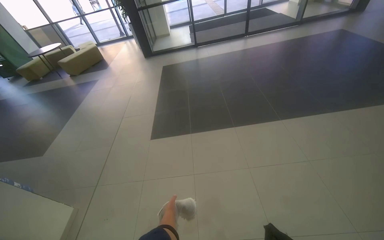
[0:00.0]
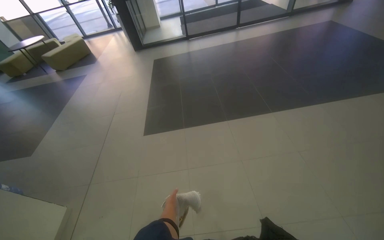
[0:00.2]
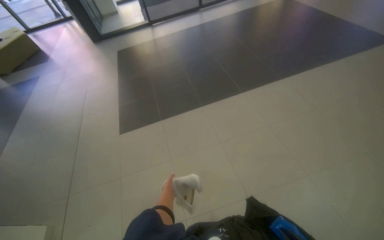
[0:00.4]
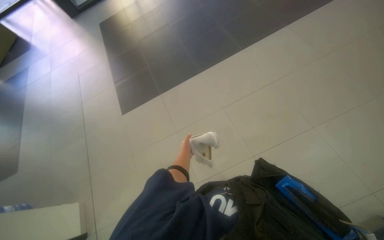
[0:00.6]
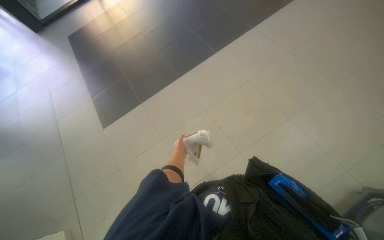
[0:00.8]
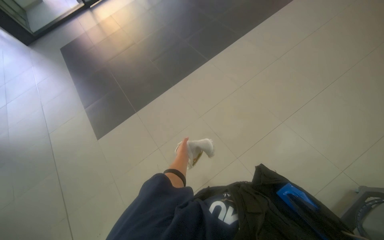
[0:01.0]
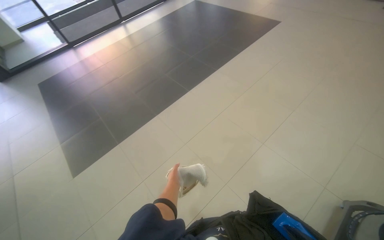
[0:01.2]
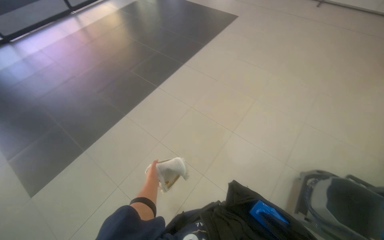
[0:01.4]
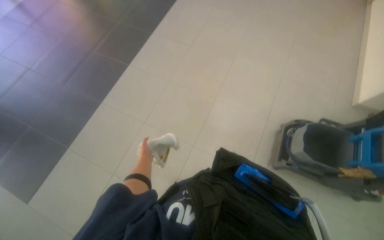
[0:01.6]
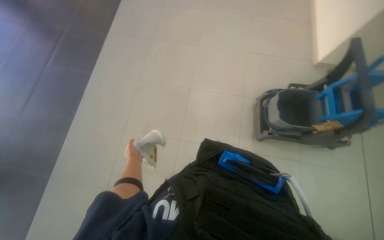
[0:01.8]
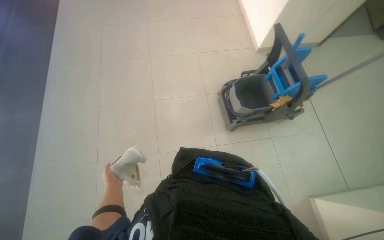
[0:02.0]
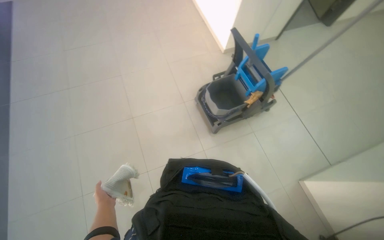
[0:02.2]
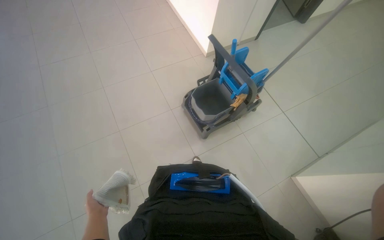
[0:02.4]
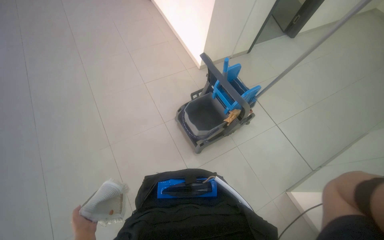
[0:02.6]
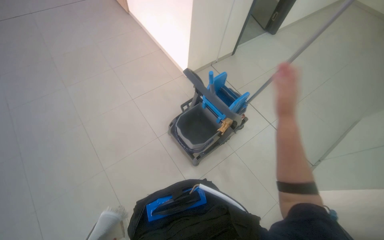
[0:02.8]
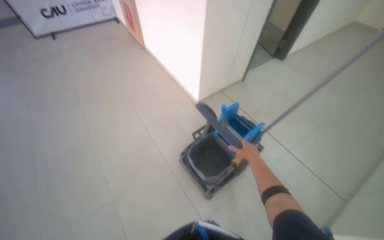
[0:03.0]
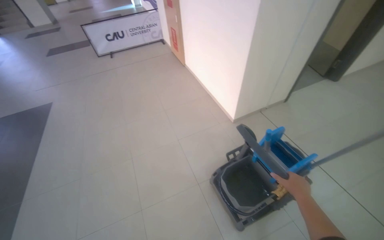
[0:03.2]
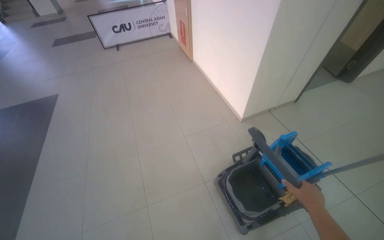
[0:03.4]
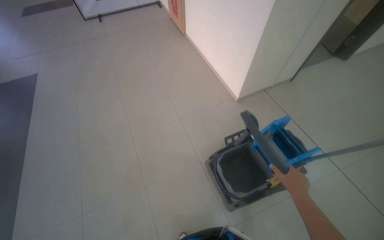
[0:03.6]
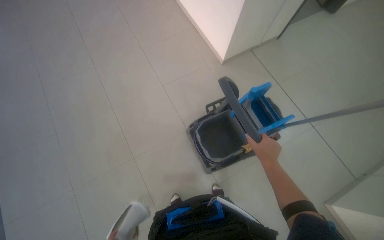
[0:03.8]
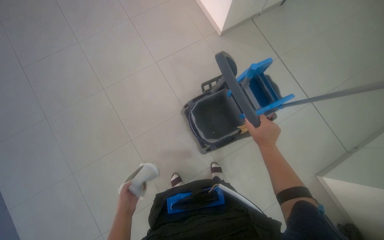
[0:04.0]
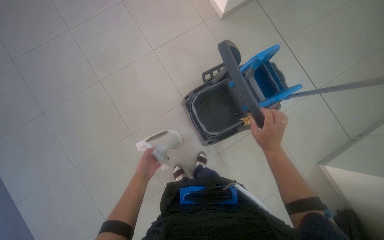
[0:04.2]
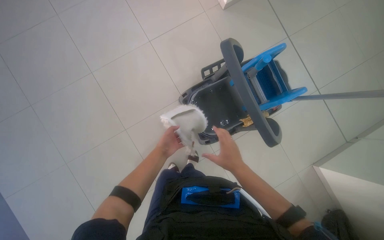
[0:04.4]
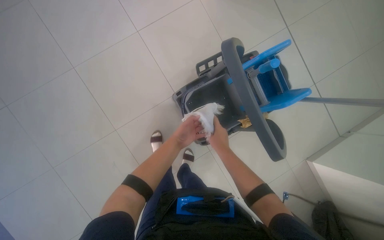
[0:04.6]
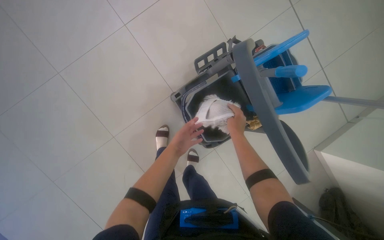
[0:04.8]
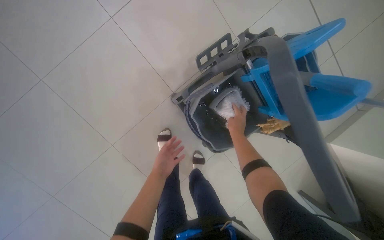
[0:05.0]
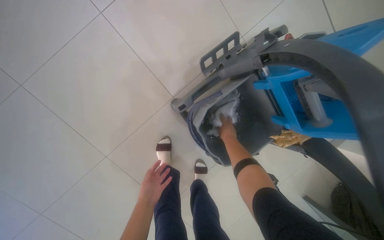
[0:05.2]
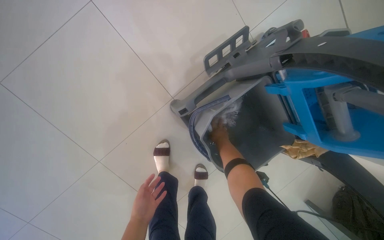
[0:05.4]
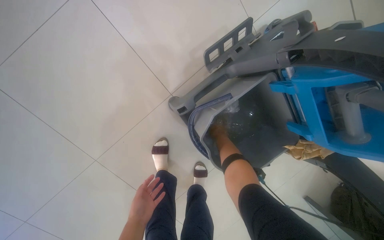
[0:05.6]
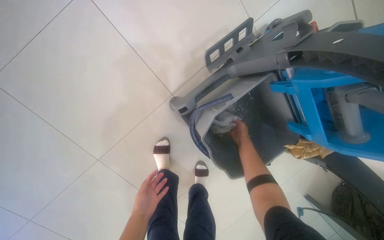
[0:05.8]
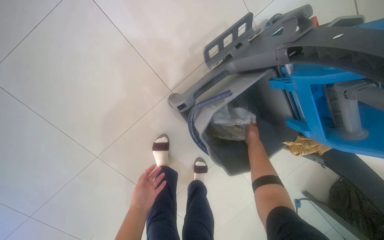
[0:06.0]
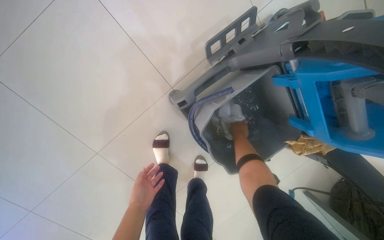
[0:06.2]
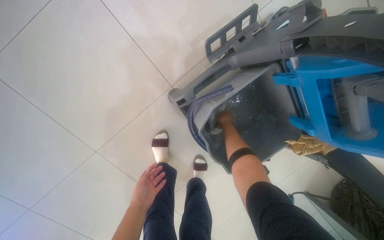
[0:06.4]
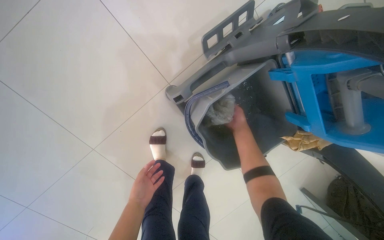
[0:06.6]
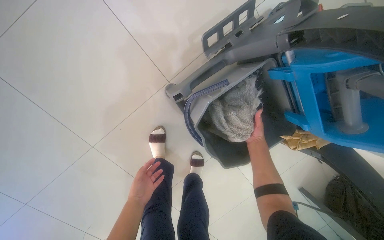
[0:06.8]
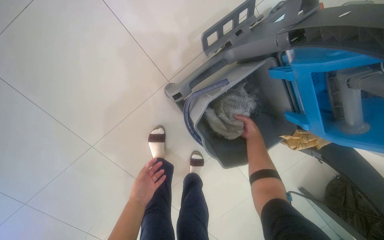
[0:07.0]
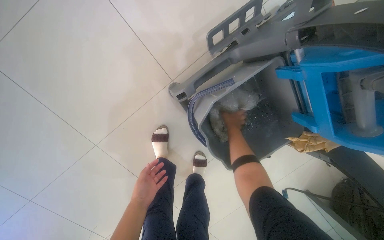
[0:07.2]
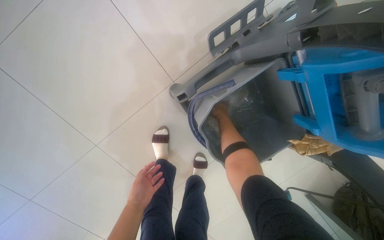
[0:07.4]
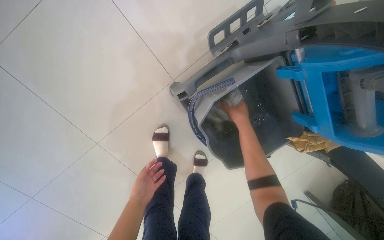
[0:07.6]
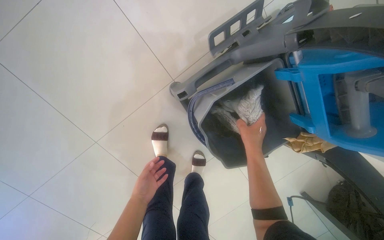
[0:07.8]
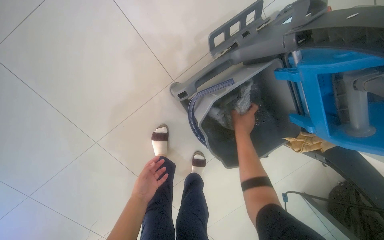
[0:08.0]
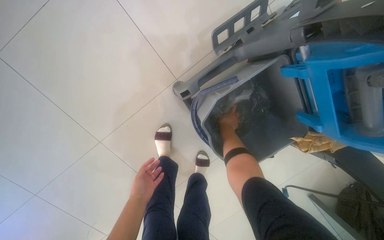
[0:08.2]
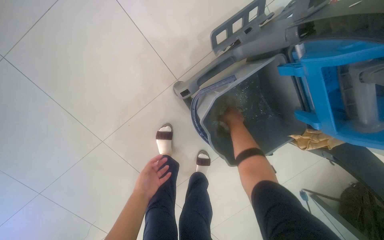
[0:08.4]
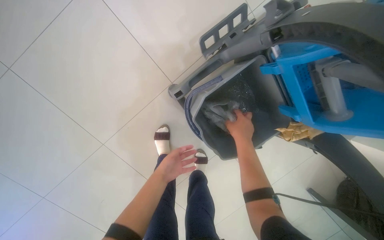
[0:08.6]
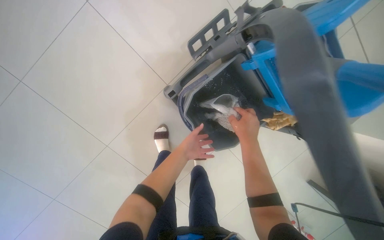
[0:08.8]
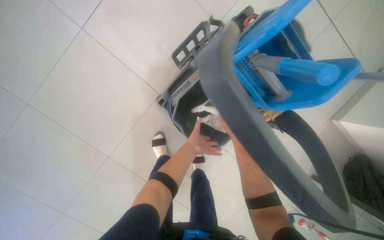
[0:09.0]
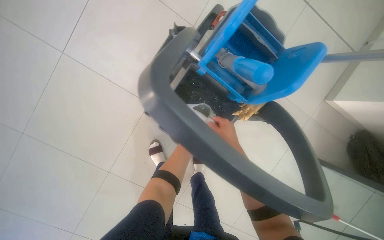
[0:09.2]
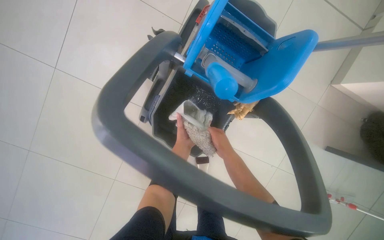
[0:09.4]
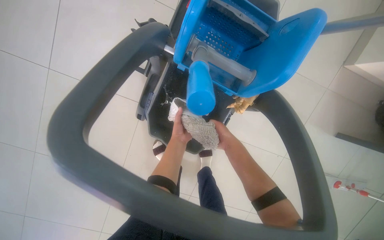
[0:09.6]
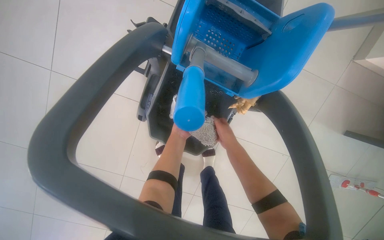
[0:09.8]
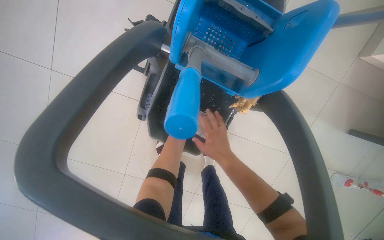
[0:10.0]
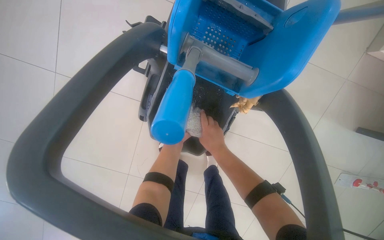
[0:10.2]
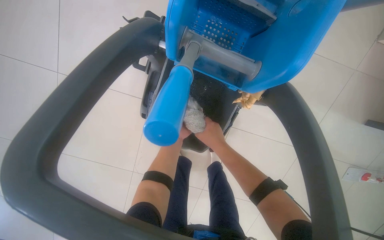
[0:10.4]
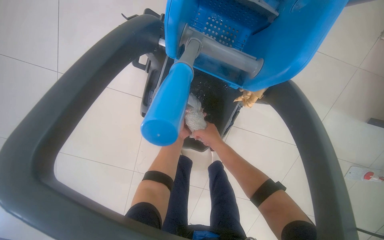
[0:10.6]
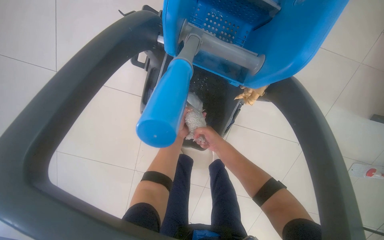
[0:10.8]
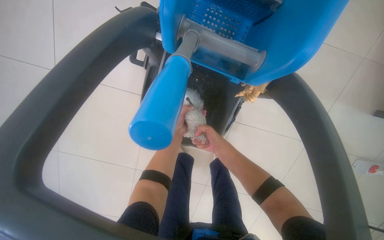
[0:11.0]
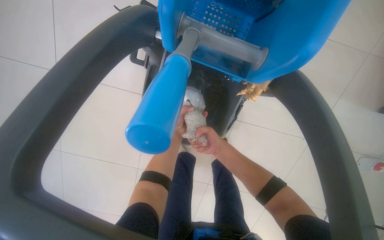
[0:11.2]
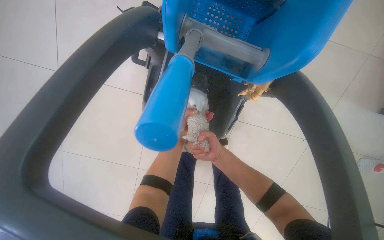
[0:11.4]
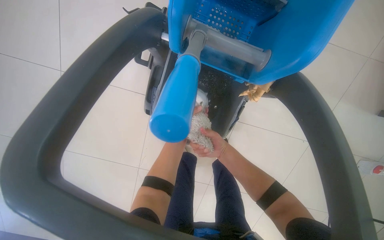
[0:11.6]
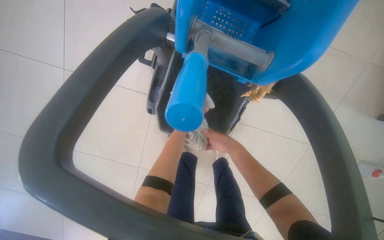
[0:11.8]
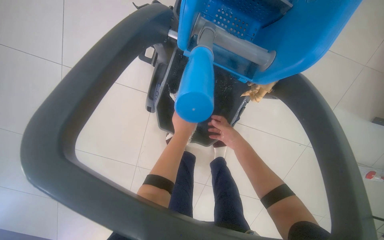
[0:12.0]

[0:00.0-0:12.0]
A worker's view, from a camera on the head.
Job: mopping floor.
The whole recording: Mopping the floor. The worker wrings the mop head, attaches the handle, and mops the floor.
0:00.0 to 0:01.6: The wearer looks some 60 degrees further to the right. The view tilts approximately 15 degrees downward.
0:01.6 to 0:03.0: The camera is carried roughly 50 cm. The head turns to the right by some 60 degrees. The wearer looks some 15 degrees further upward.
0:03.0 to 0:04.4: The wearer looks roughly 35 degrees further downward. The right hand travels to the left by roughly 15 cm.
0:04.4 to 0:06.0: The camera is carried approximately 60 cm. The view tilts roughly 20 degrees downward.
0:06.0 to 0:07.6: The right hand moves nearer to the camera and to the left, approximately 15 cm.
0:07.6 to 0:09.0: The right hand moves nearer and farther over roughly 15 cm, changing direction 2 times. Meanwhile the left hand heads to the right, covering approximately 25 cm.
0:09.0 to 0:10.4: The left hand is displaced farther from the camera by some 10 cm.
0:10.4 to 0:12.0: The left hand moves nearer and farther over some 20 cm, changing direction 2 times.

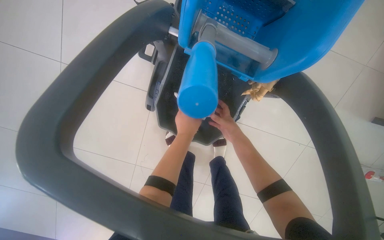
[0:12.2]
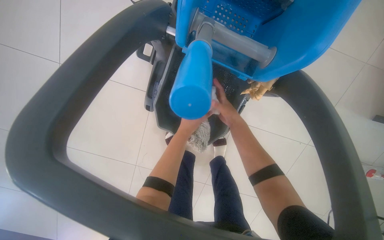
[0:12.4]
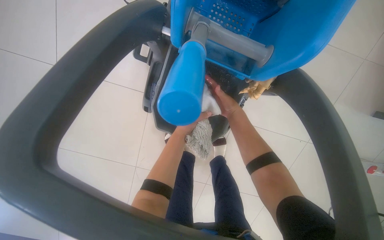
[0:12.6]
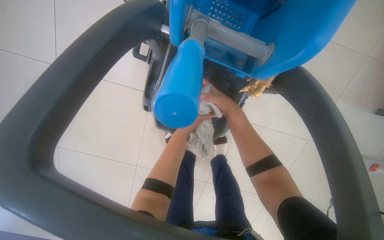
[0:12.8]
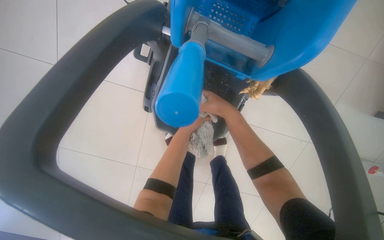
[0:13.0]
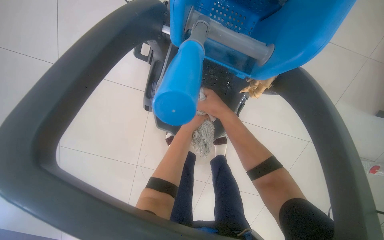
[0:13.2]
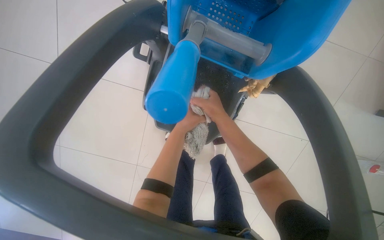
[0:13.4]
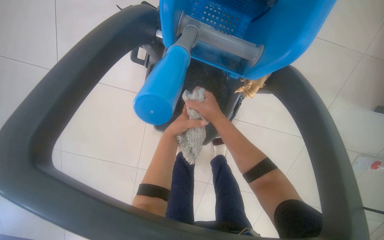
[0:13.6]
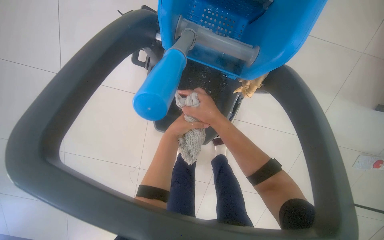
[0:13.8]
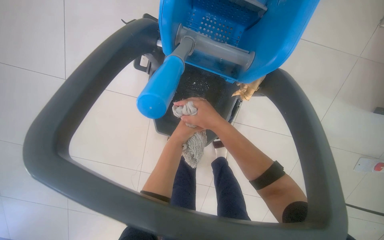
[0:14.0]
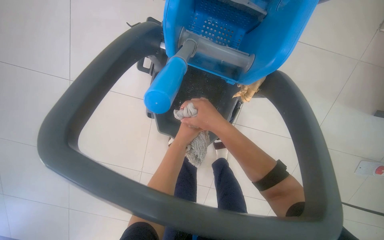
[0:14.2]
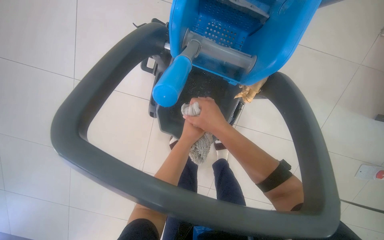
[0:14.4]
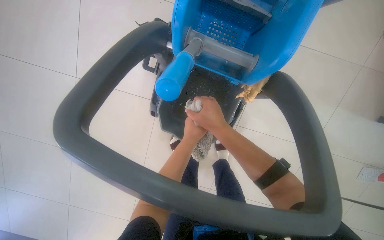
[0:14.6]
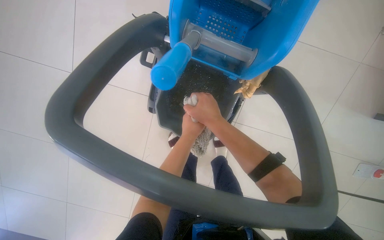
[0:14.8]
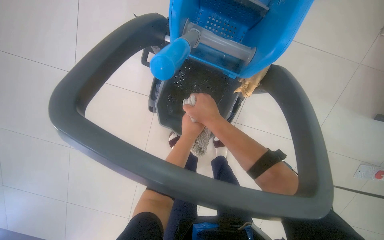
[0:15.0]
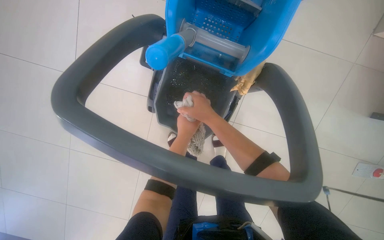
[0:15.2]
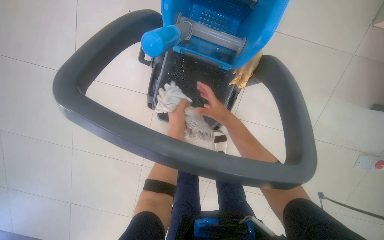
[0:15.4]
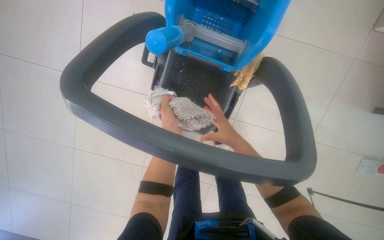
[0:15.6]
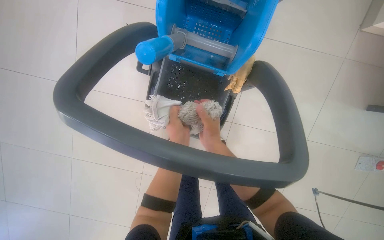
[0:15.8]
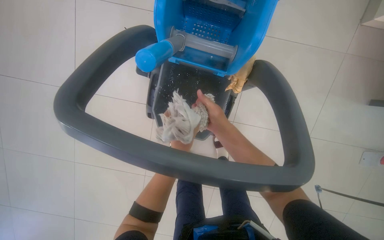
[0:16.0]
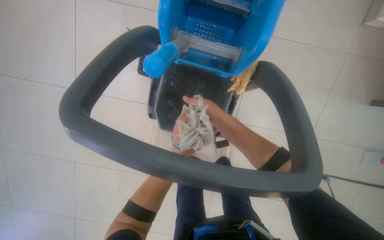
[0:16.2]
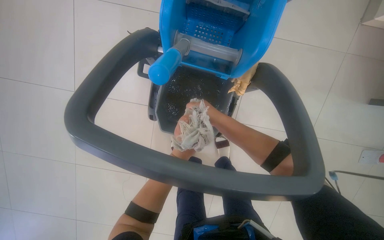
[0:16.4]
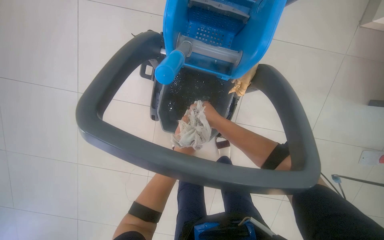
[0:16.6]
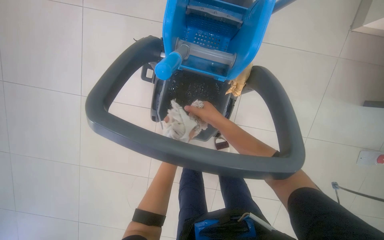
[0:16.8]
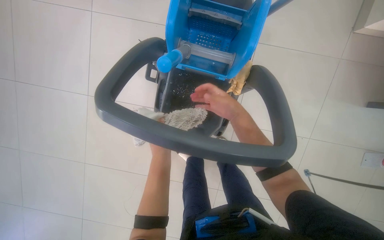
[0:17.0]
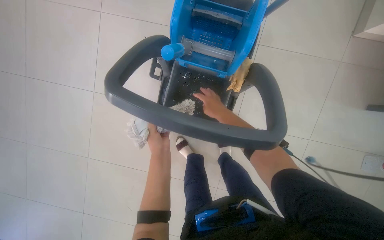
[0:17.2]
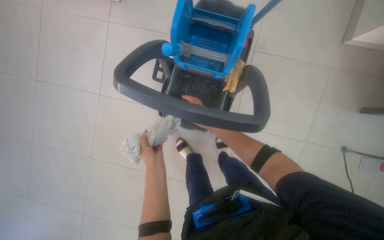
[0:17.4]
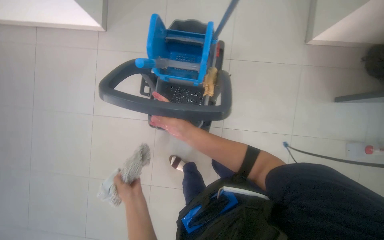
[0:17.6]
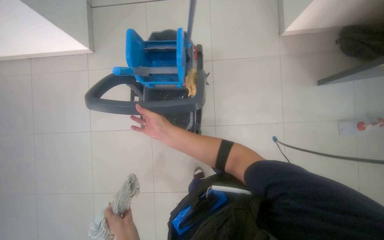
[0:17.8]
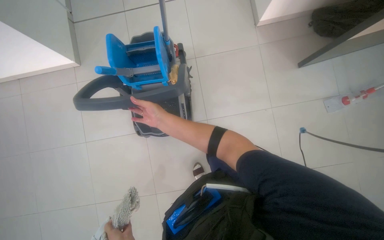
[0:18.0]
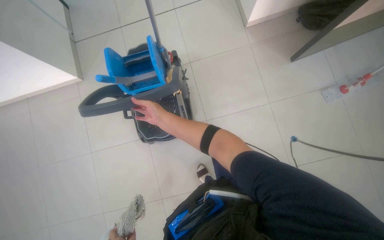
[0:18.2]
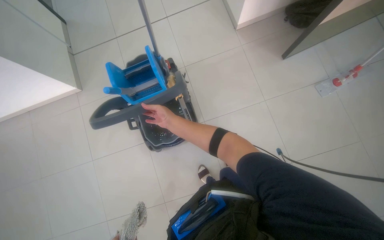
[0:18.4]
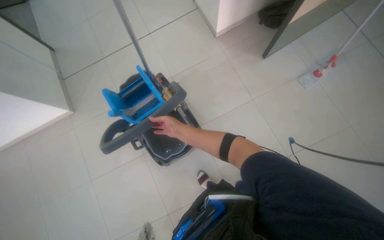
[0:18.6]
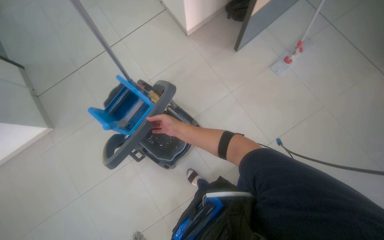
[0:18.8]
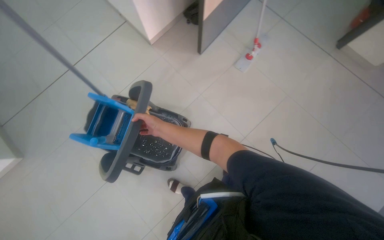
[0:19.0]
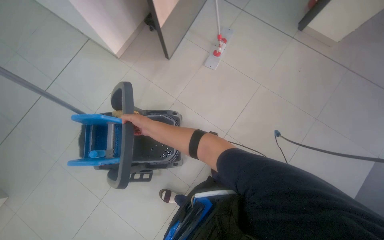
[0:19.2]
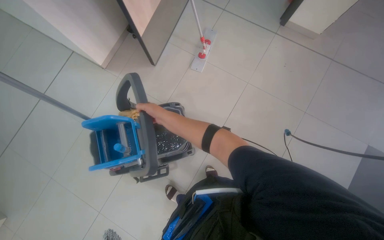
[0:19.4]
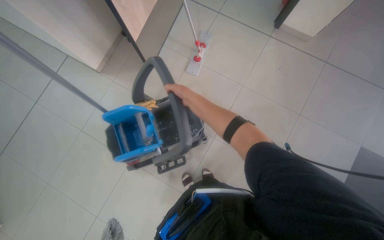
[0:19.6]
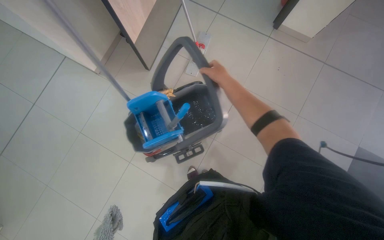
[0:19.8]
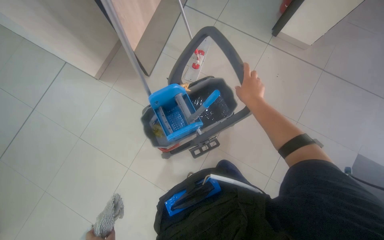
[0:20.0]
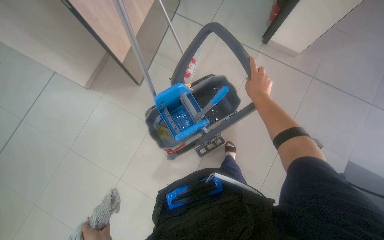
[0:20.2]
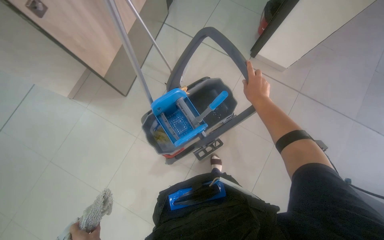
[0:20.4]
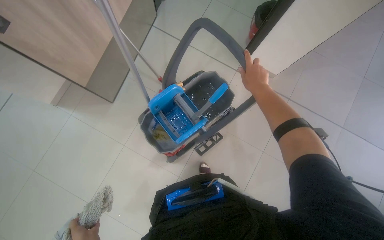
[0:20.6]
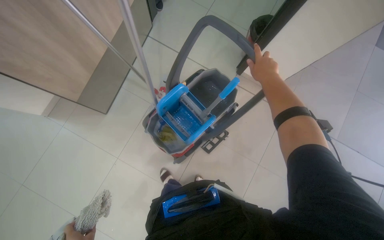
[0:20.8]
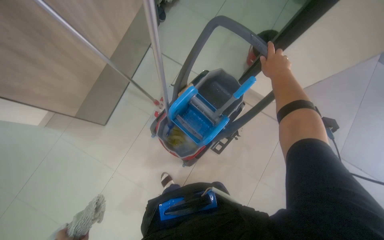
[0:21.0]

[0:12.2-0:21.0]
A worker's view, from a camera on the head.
Job: mopping floor.
The whole recording: Mopping the floor. The worker wrings the mop head, attaches the handle, and mops the floor.
0:12.2 to 0:13.6: The left hand reaches approximately 15 cm farther from the camera, then returns.
0:15.2 to 0:16.6: The left hand moves nearer and farther over approximately 30 cm, changing direction 3 times.
0:16.6 to 0:18.0: The camera is carried roughly 40 cm. The view tips upward by about 15 degrees.
0:18.0 to 0:19.6: The camera is carried roughly 40 cm. The head rotates about 60 degrees to the right.
0:19.6 to 0:21.0: The camera travels roughly 50 cm. The camera sweeps to the right, by some 15 degrees. The view tilts roughly 15 degrees upward.
